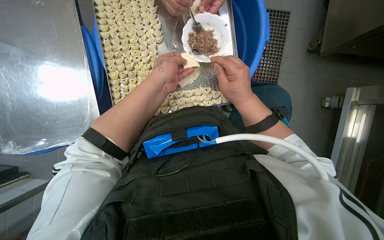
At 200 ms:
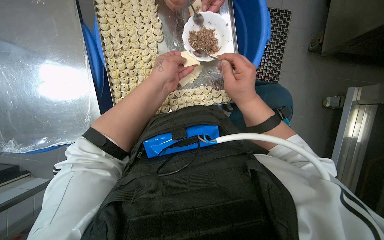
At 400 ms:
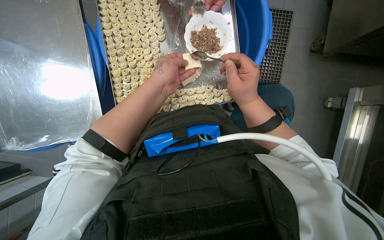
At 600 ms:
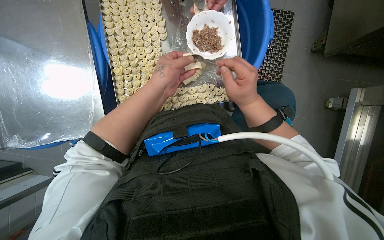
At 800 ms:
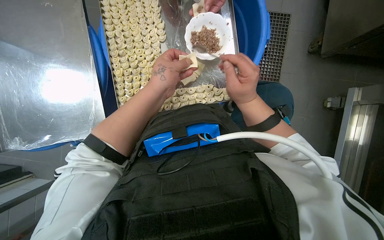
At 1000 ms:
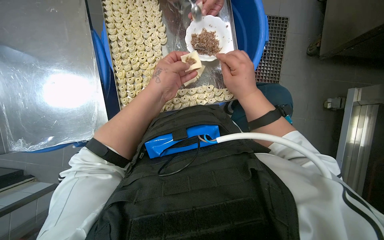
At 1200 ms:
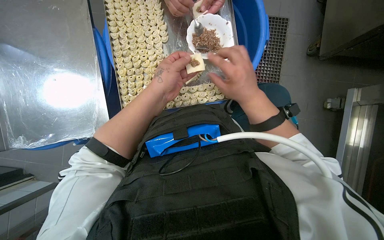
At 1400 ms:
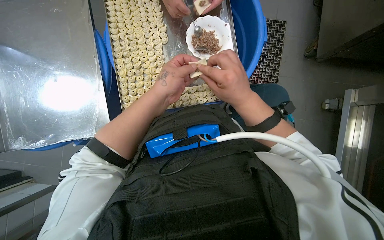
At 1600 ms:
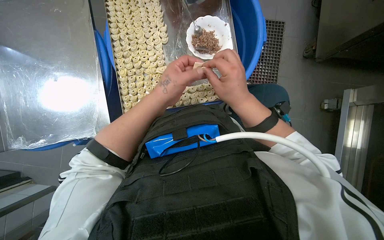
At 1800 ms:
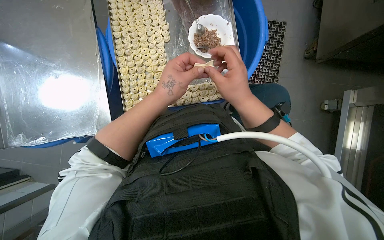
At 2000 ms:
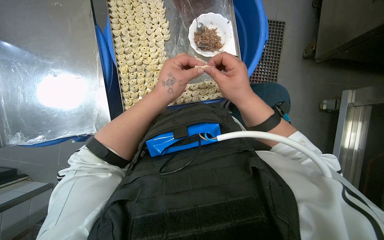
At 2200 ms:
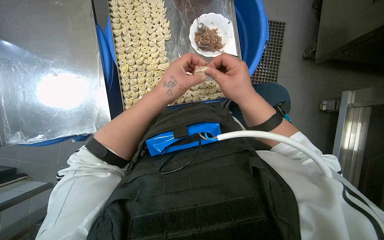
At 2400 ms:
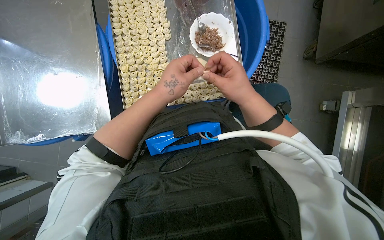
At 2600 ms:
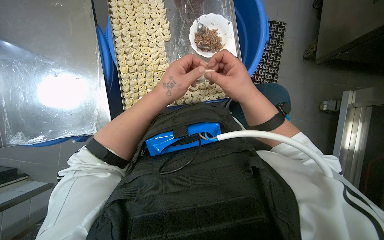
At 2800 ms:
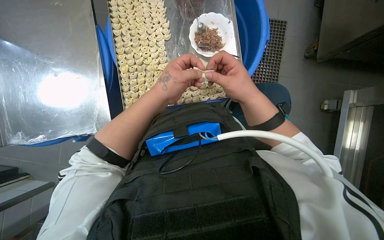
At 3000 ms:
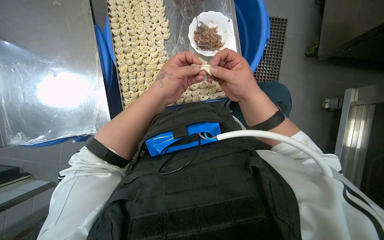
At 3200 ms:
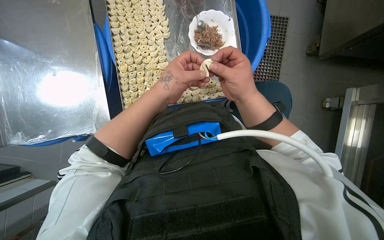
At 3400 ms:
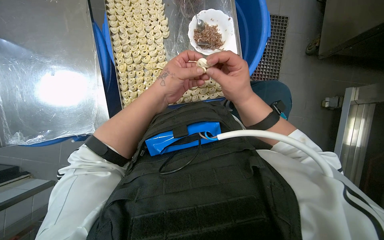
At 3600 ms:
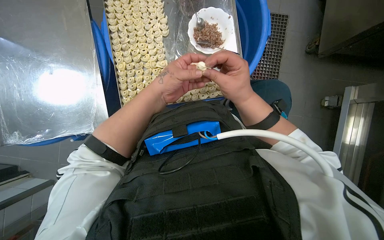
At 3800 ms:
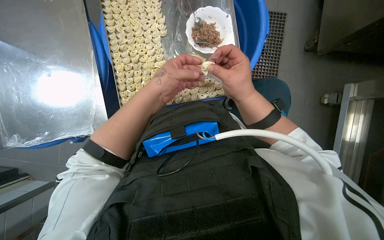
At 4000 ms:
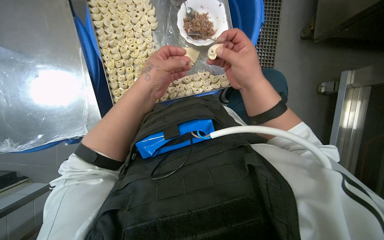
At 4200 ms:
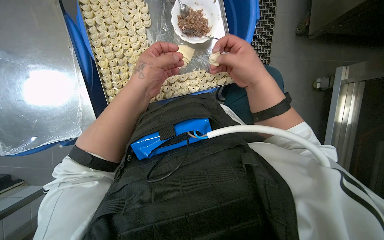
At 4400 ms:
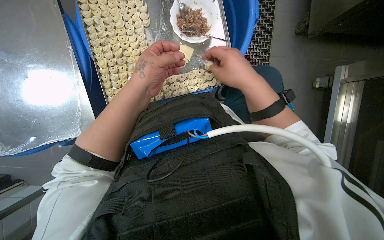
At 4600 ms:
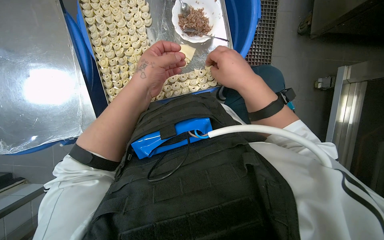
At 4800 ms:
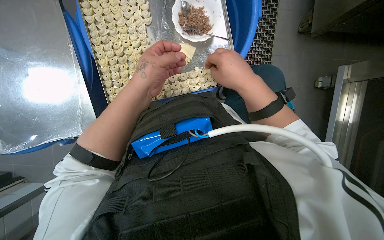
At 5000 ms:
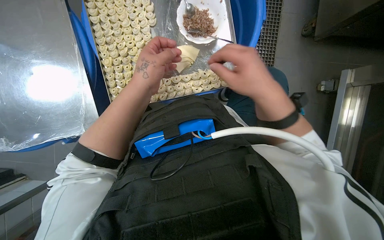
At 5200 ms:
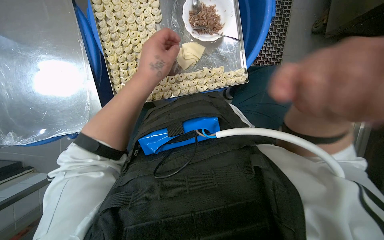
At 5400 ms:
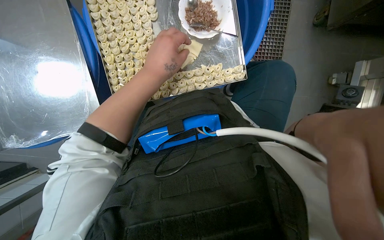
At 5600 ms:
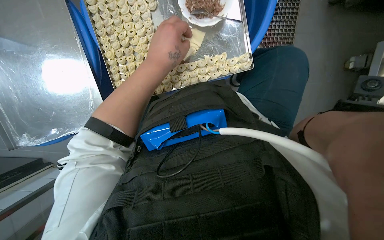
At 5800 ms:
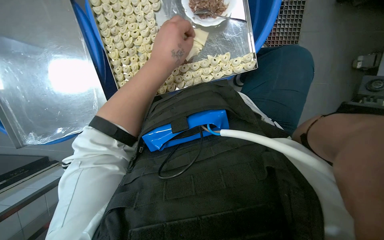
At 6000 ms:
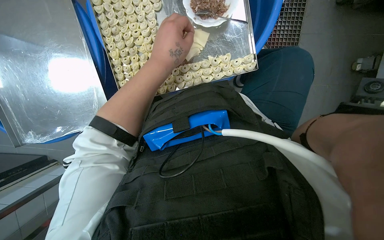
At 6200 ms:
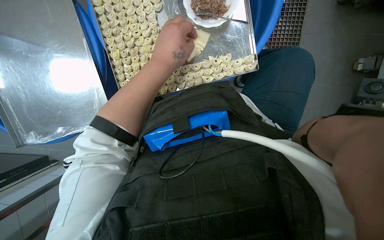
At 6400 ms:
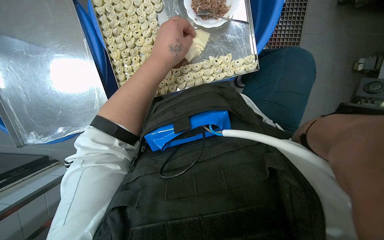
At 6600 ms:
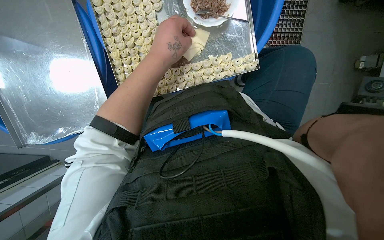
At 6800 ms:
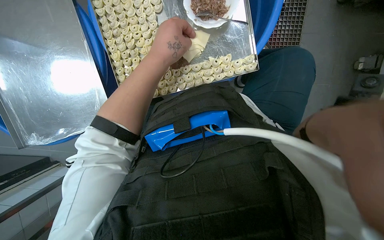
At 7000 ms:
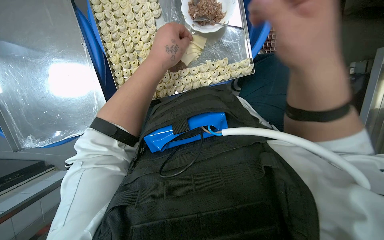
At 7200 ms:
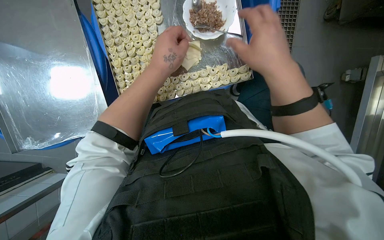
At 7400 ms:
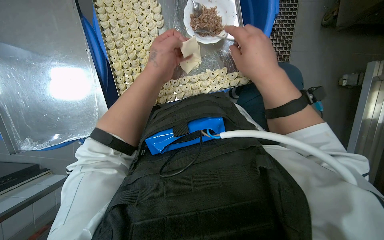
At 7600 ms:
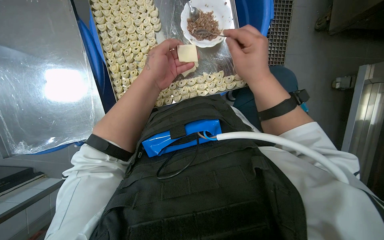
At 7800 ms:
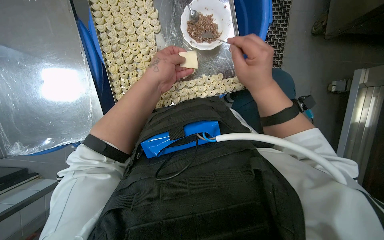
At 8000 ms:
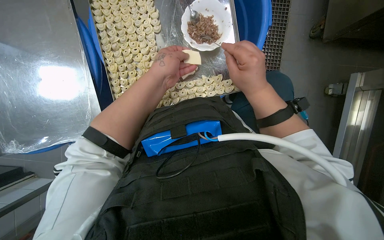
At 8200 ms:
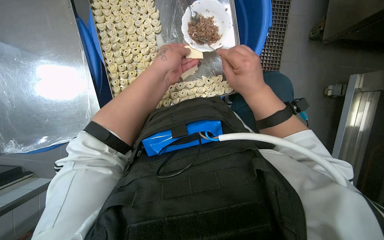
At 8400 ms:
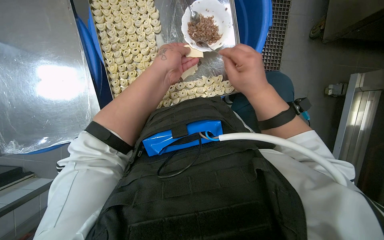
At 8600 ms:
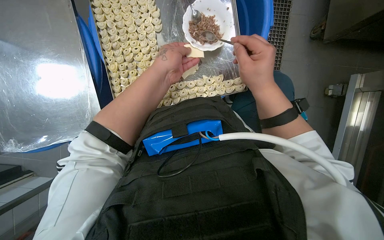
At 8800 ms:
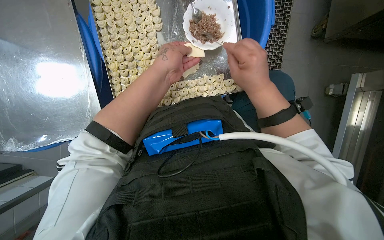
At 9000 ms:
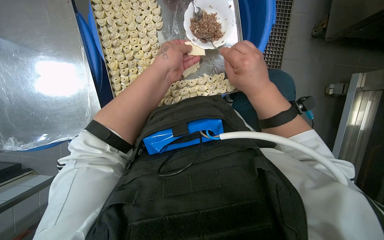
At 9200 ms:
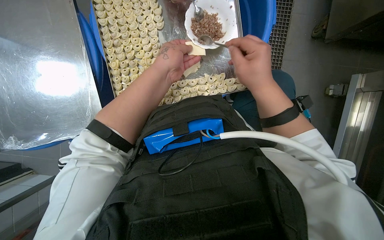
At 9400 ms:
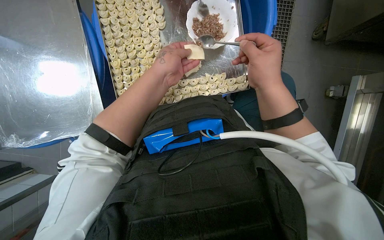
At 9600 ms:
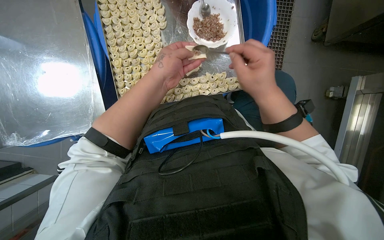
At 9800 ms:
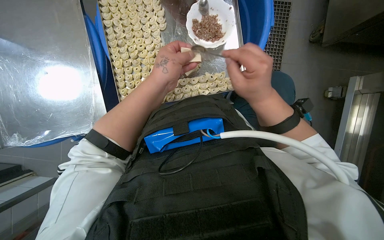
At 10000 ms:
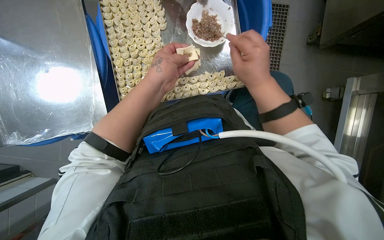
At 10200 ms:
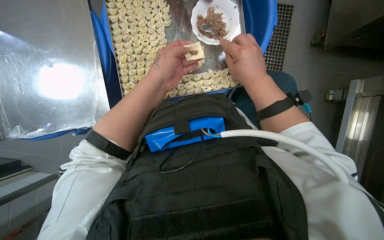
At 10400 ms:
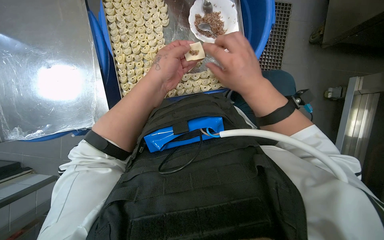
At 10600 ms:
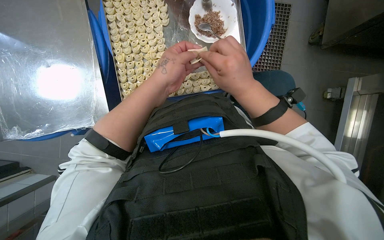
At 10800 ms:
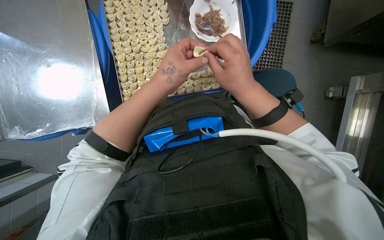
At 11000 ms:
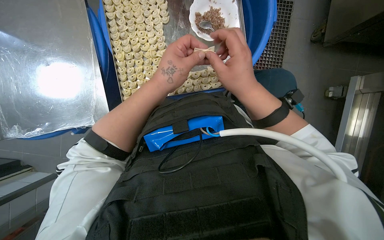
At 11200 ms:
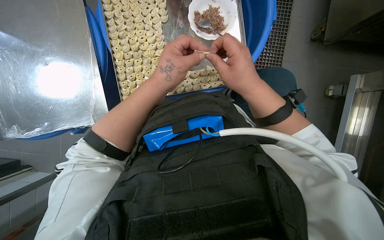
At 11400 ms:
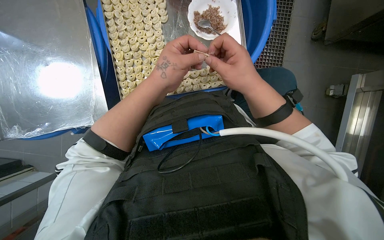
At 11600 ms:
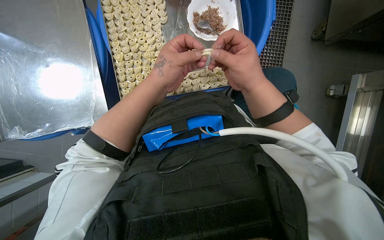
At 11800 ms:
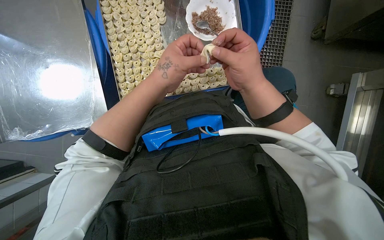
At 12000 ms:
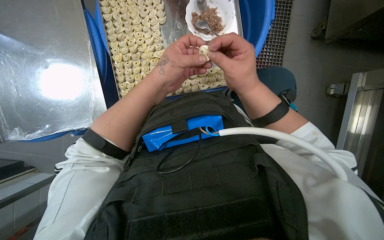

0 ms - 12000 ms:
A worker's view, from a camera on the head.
Job: preparing food.
The whole recording: Filling dough pieces with meat. The worker continues to fill dough pieces with meat and shape them before placing them on a tray.
0 ms - 4400 ms: The hands work in one place, with small movements.
7600 ms - 12000 ms: The hands make small movements and keep their place.

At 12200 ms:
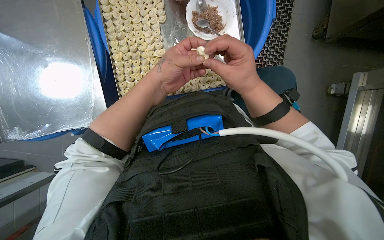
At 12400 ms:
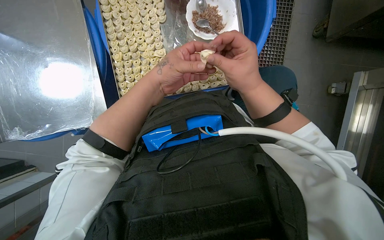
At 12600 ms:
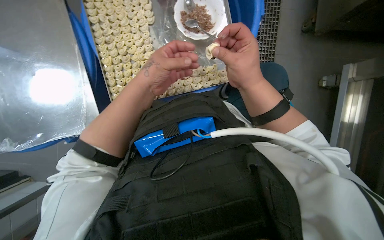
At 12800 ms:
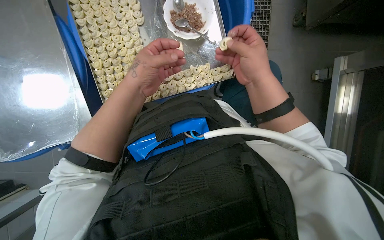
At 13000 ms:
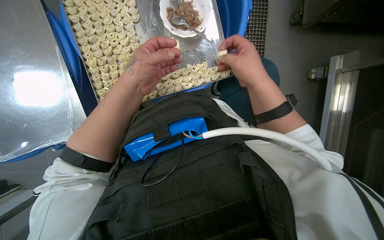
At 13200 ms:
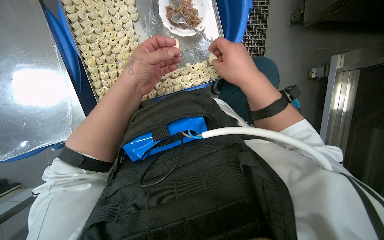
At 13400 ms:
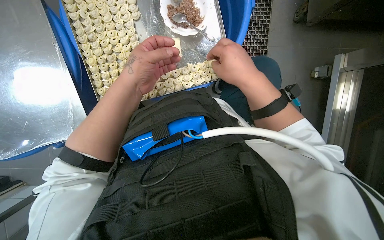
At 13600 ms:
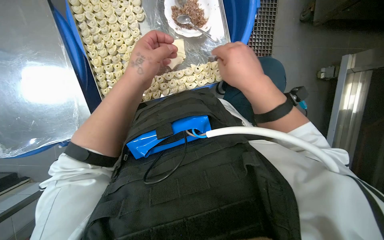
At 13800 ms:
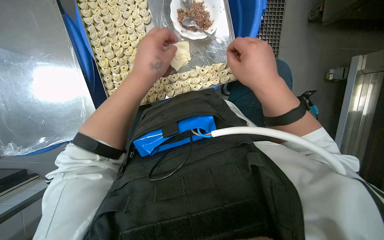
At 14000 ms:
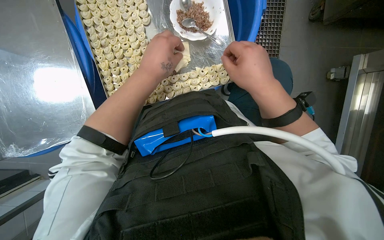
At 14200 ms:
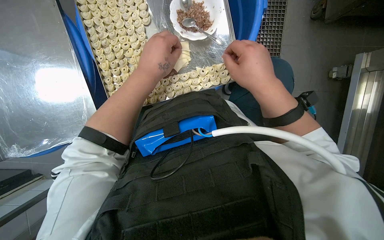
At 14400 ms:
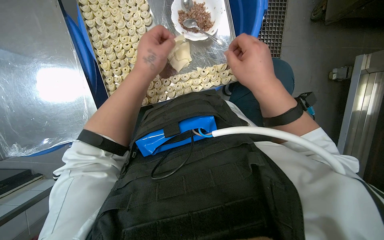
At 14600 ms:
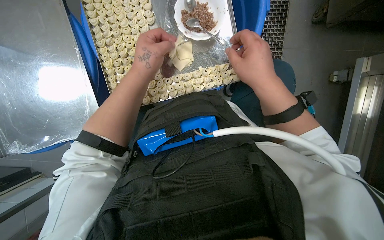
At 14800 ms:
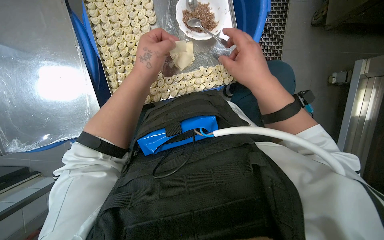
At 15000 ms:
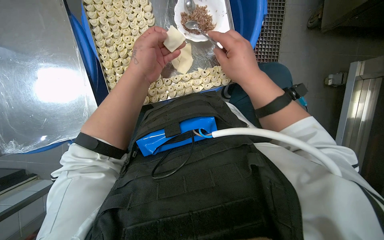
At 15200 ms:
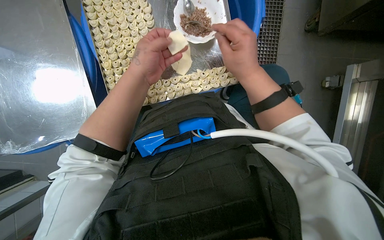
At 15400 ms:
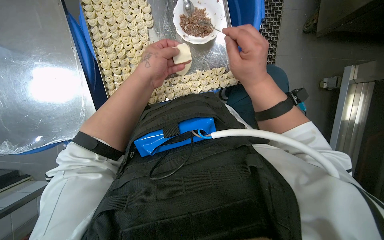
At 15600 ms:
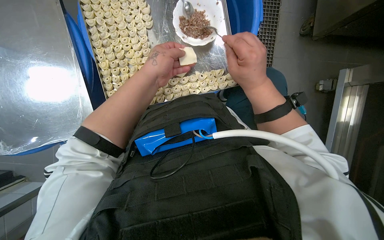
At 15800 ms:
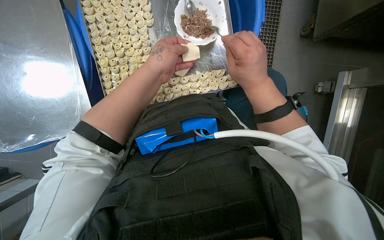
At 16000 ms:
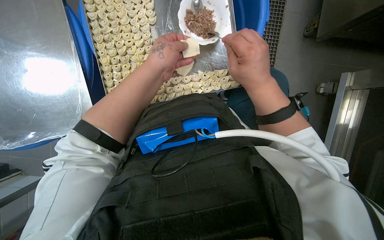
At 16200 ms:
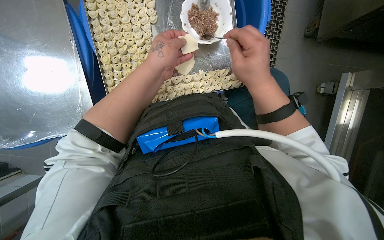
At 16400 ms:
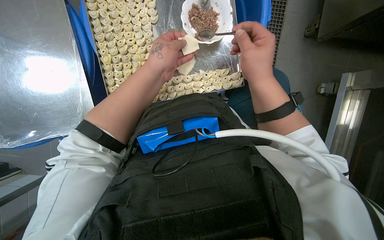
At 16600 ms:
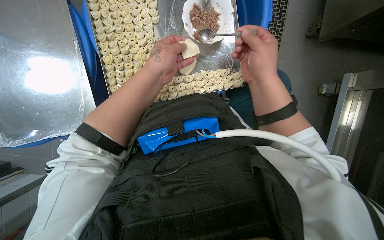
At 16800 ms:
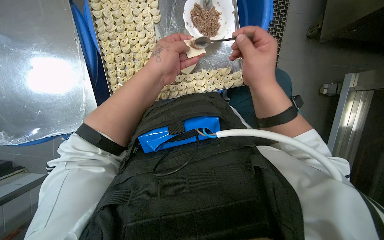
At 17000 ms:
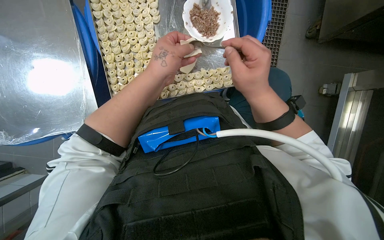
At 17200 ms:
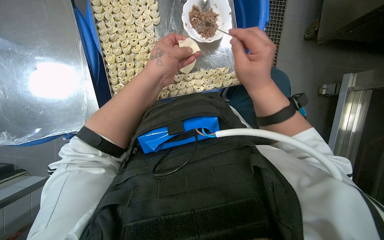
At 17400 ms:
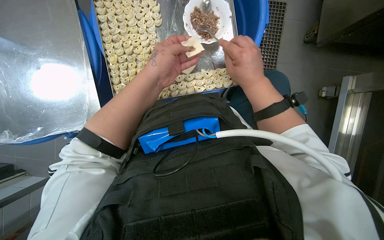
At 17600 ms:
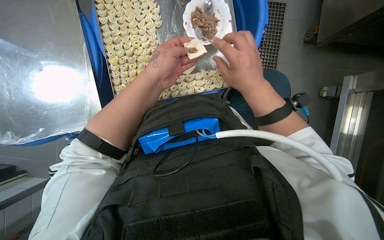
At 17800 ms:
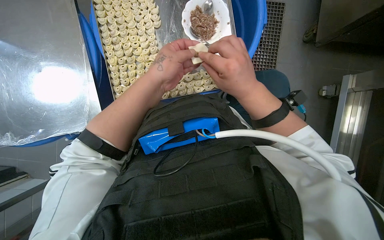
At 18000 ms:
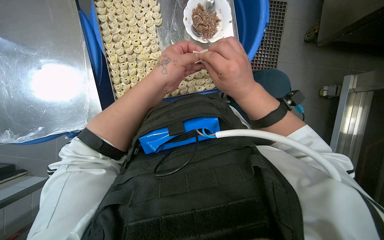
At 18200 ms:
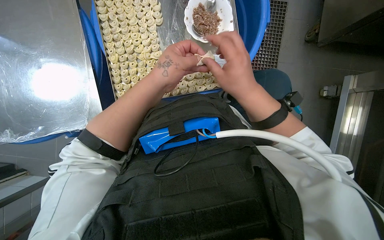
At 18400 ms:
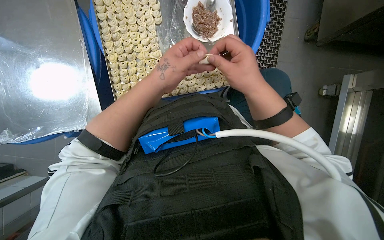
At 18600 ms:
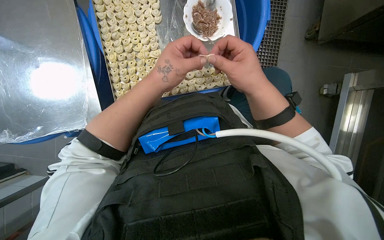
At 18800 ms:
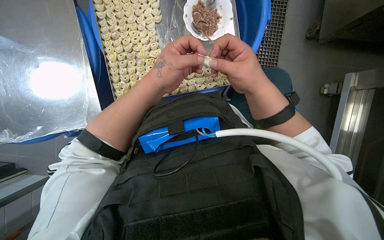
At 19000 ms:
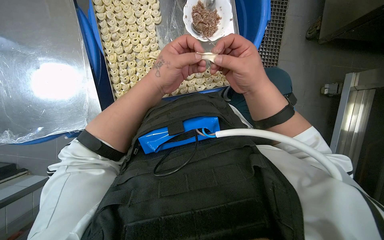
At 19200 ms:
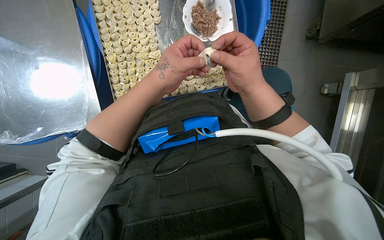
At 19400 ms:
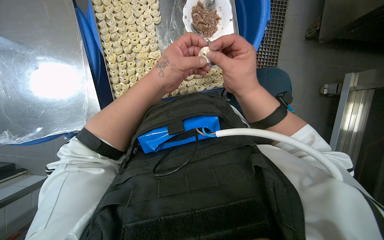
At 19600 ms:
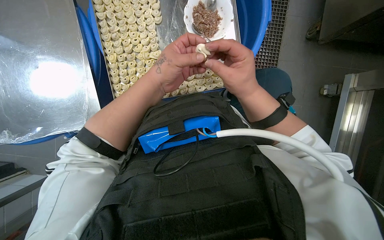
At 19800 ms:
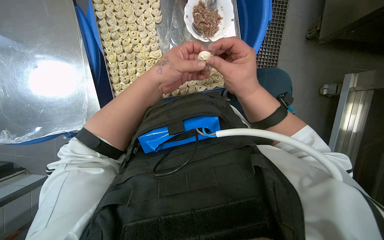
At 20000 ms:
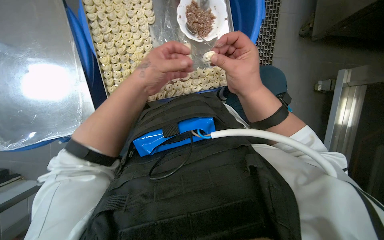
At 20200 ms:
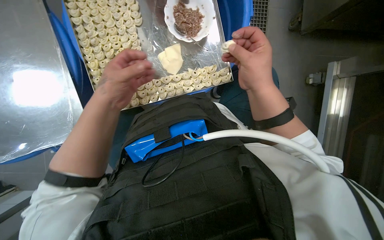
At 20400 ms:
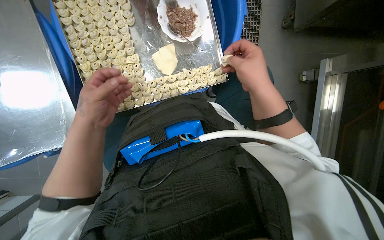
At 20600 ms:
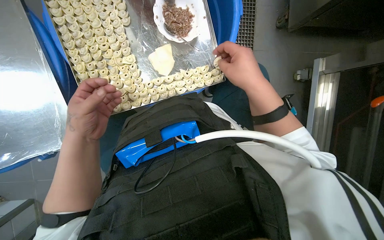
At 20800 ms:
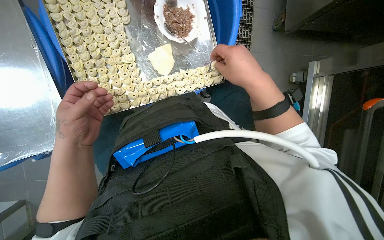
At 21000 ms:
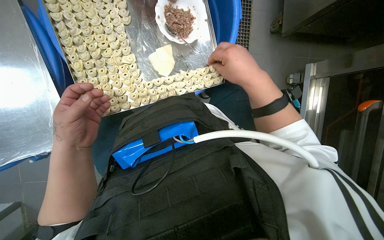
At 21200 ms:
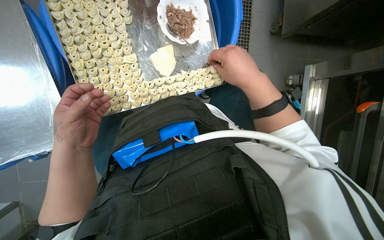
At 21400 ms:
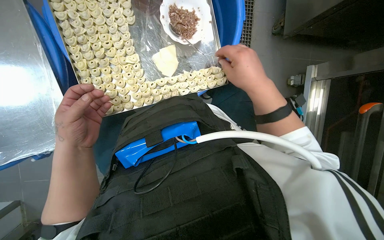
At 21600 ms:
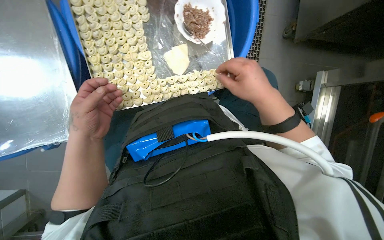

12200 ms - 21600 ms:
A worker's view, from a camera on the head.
Job: preparing food.
The whole recording: Filling dough pieces with meat. The worker continues to fill dough pieces with meat and shape them before placing them on a tray.
12200 ms - 20000 ms: The hands are busy where they are.
20000 ms - 21600 ms: The left hand moves down the picture and to the left, about 15 cm.
